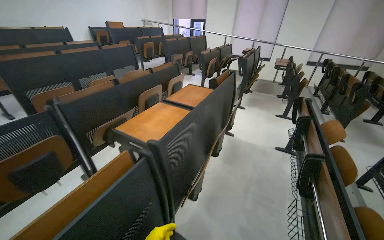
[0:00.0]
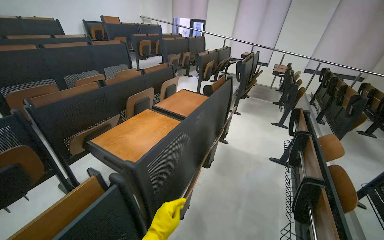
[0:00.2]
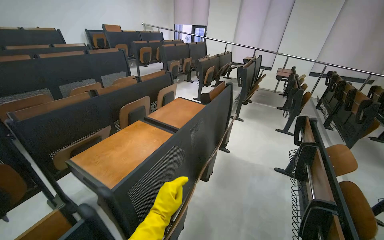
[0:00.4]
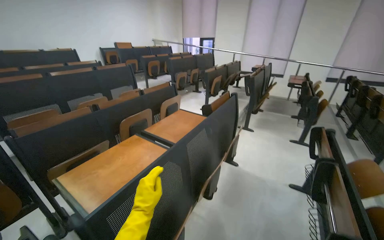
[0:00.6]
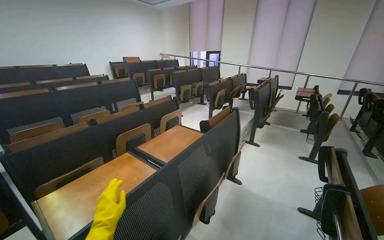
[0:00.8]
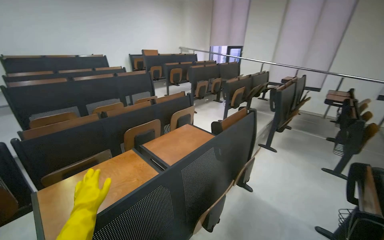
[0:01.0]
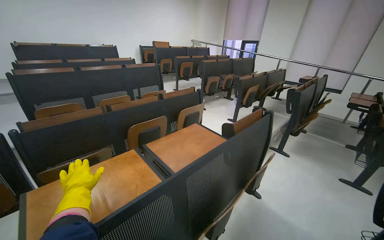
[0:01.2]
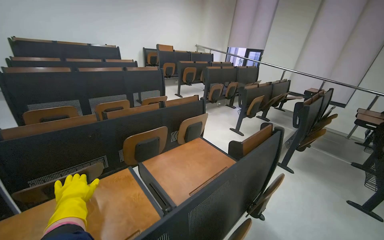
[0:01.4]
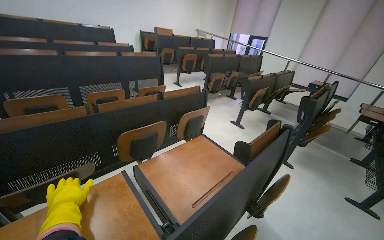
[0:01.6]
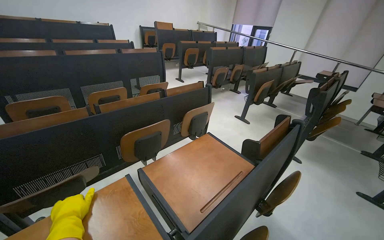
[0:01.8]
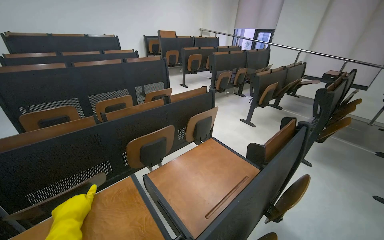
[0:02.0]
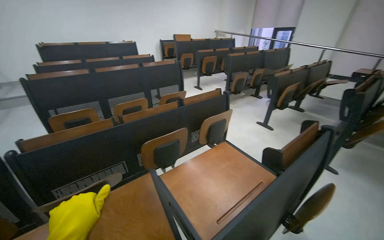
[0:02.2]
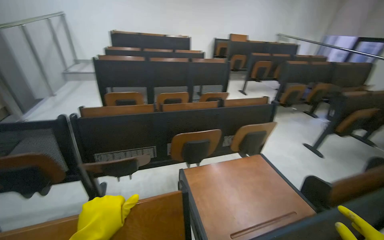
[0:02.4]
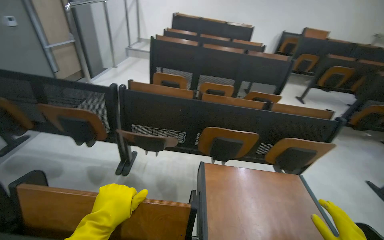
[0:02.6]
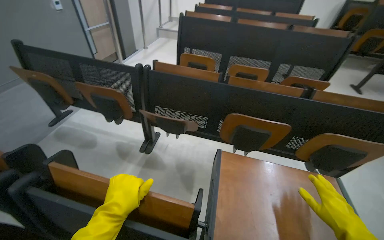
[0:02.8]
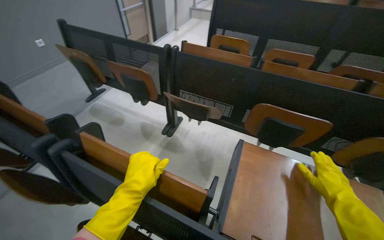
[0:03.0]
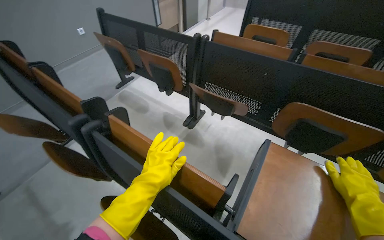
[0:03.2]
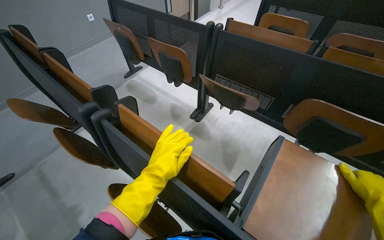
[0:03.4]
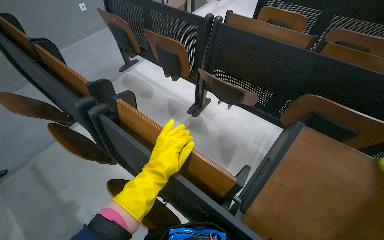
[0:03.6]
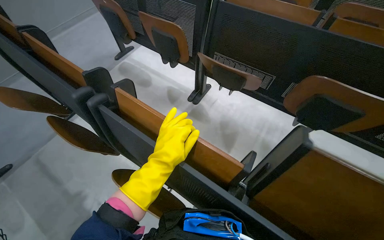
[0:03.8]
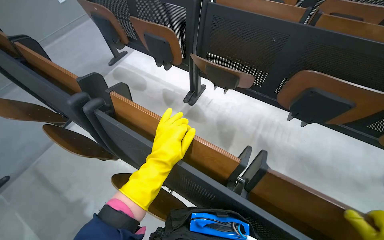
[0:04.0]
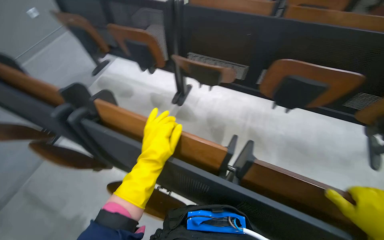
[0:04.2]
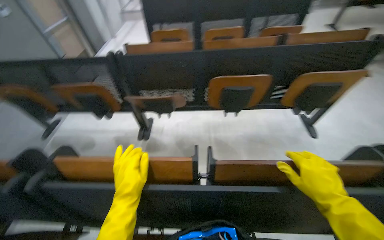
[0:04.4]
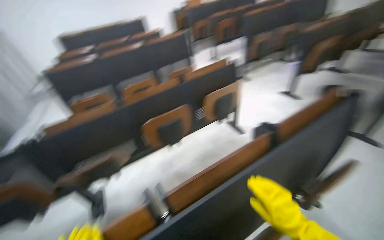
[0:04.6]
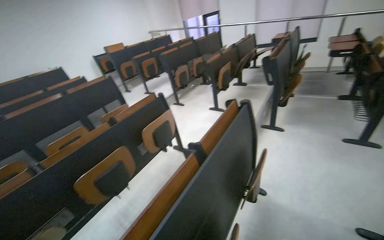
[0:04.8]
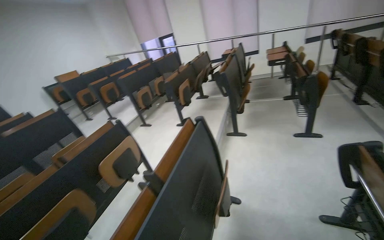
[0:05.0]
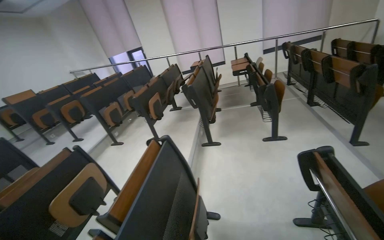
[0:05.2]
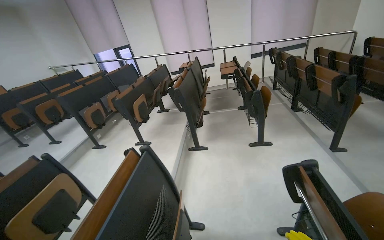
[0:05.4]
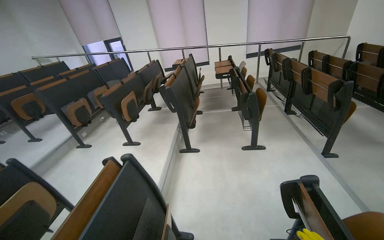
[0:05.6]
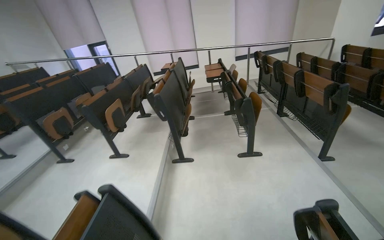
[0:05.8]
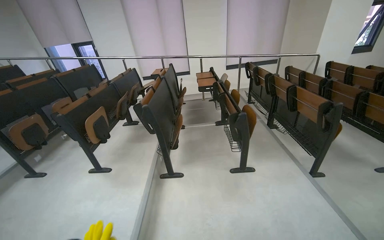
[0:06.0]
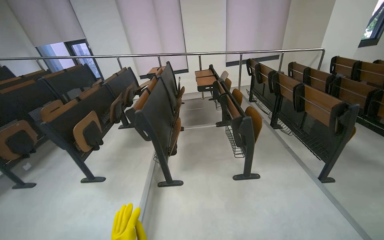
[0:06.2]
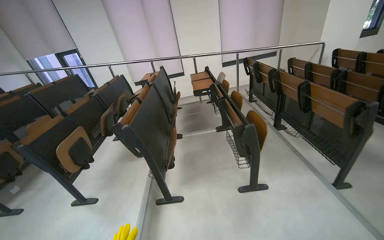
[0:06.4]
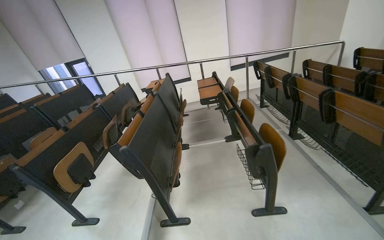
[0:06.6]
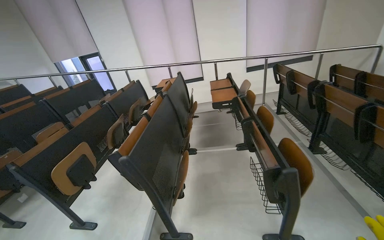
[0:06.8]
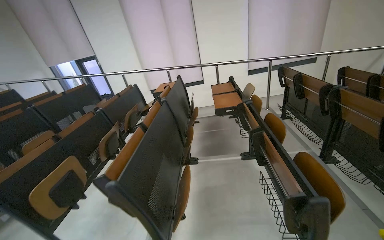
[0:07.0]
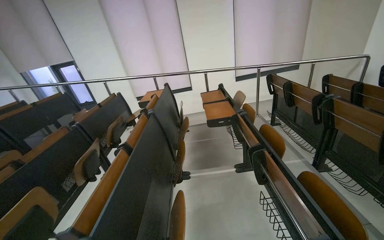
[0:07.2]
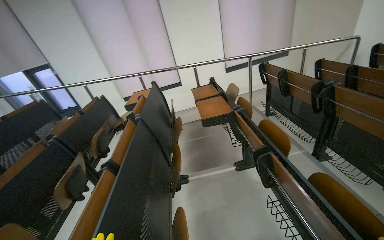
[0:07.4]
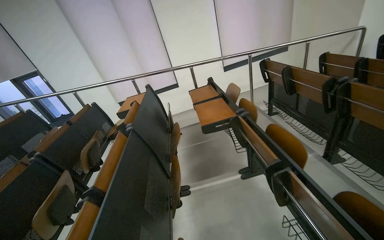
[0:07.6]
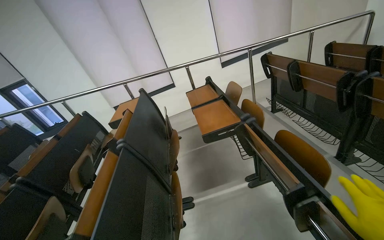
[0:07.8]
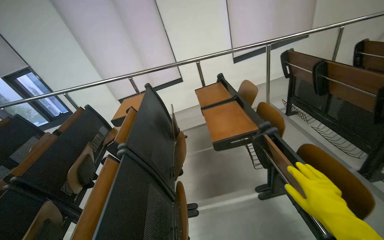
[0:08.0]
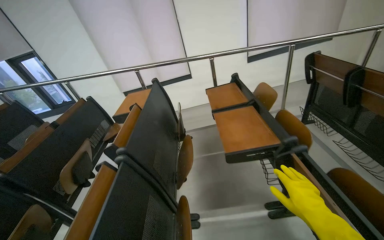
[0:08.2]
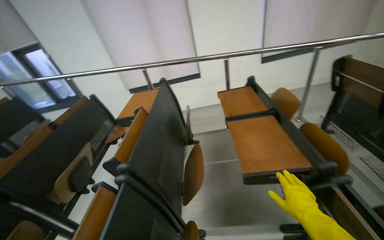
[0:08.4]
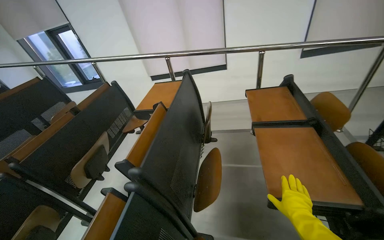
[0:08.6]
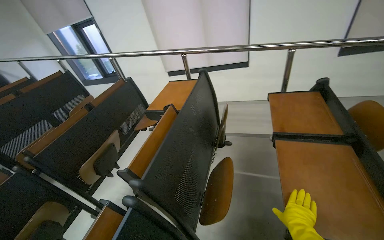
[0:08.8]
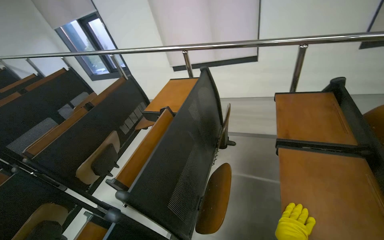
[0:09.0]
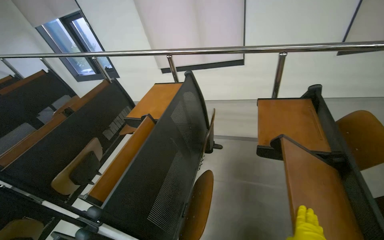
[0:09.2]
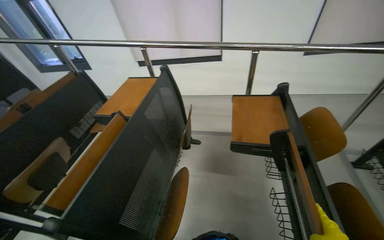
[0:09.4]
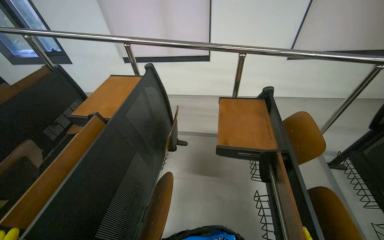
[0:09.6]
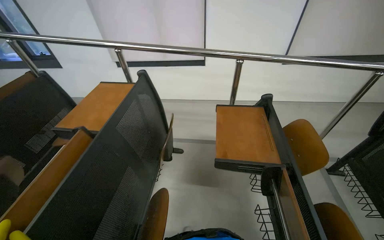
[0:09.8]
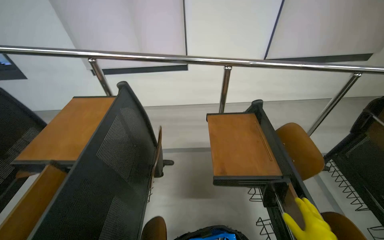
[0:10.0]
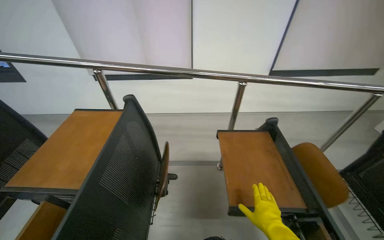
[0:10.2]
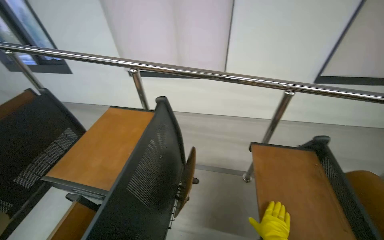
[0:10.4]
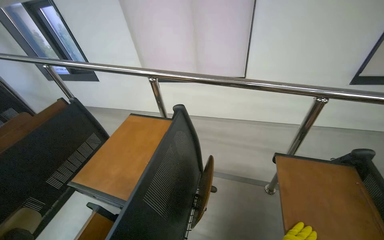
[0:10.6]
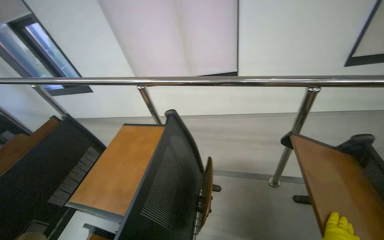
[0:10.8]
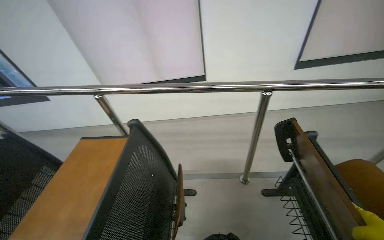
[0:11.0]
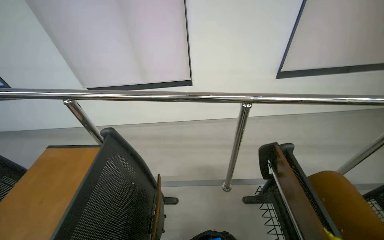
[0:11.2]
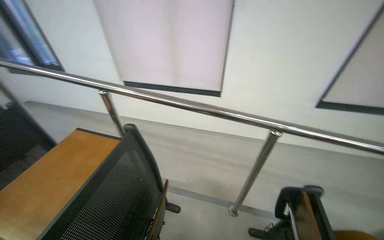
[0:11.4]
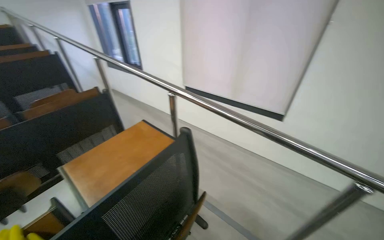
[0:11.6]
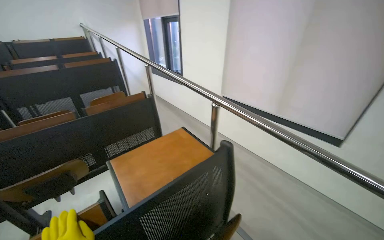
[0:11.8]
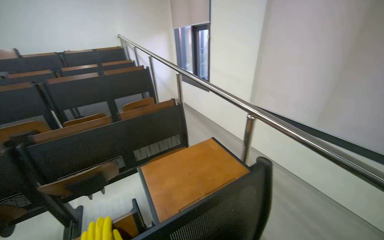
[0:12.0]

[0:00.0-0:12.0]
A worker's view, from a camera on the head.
Job: organizing items.
The whole recording: Folding up lecture hall desks. The worker folds up the desks of the lecture hall seats and picks up items from the floor.
0:00.0 to 0:01.6: The wearer moves about 80 cm. The head rotates some 20 degrees to the left.
0:01.6 to 0:03.0: The head turns to the left by some 65 degrees. The view tips downward by approximately 15 degrees.
0:04.4 to 0:06.0: The camera is carried roughly 1 m. The wearer's head swings some 90 degrees to the right. The view tilts approximately 35 degrees upward.
0:06.0 to 0:07.6: The head travels some 1.5 m.
0:07.6 to 0:09.0: The camera travels approximately 1 m. The head rotates about 25 degrees to the left. The view tips downward by approximately 15 degrees.
0:09.0 to 0:10.4: The wearer moves about 50 cm.
0:10.4 to 0:12.0: The wearer's head swings roughly 50 degrees to the left. The camera pitches upward, by some 15 degrees.

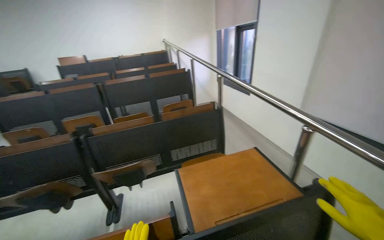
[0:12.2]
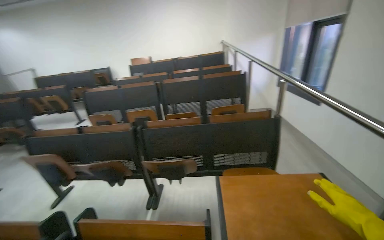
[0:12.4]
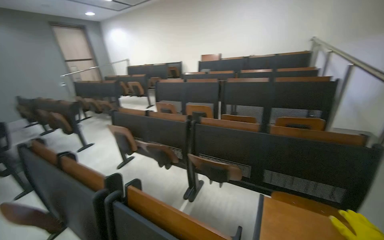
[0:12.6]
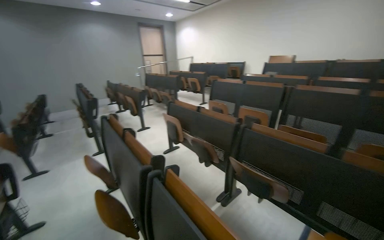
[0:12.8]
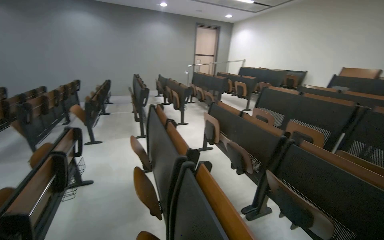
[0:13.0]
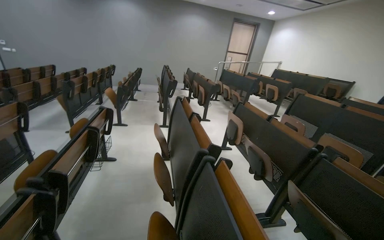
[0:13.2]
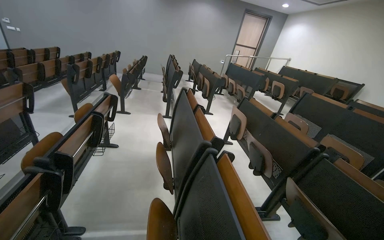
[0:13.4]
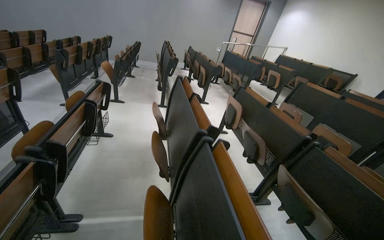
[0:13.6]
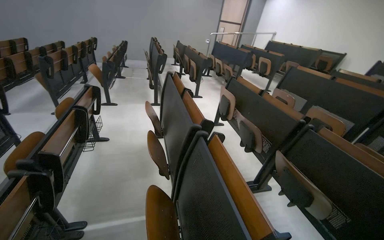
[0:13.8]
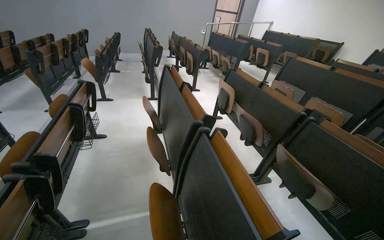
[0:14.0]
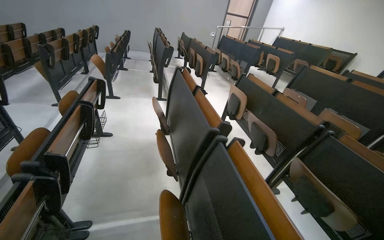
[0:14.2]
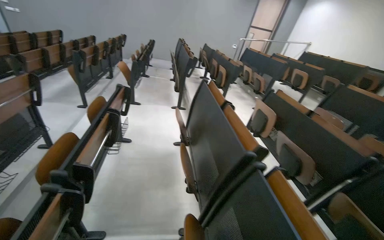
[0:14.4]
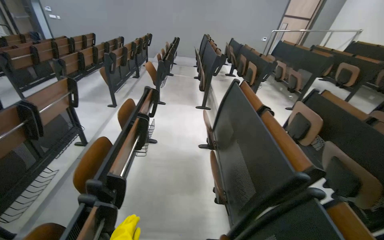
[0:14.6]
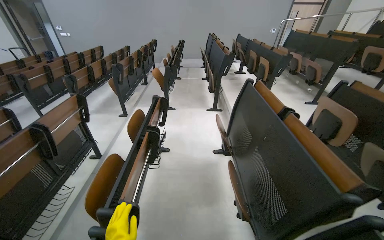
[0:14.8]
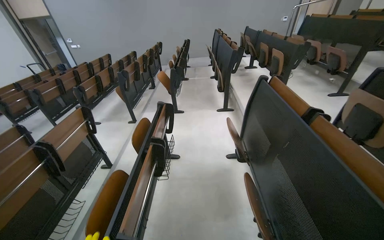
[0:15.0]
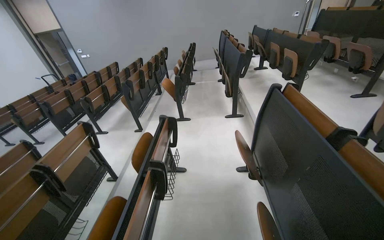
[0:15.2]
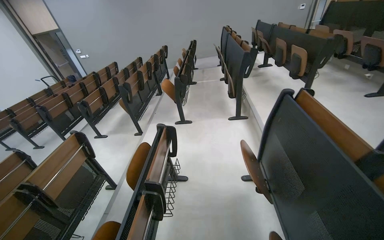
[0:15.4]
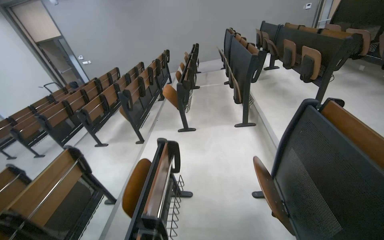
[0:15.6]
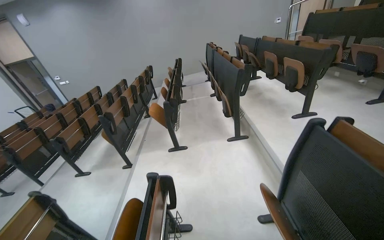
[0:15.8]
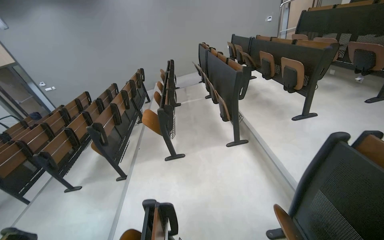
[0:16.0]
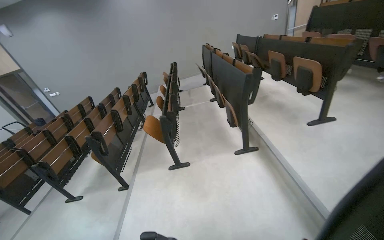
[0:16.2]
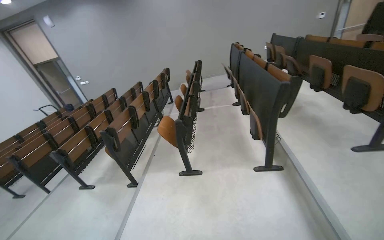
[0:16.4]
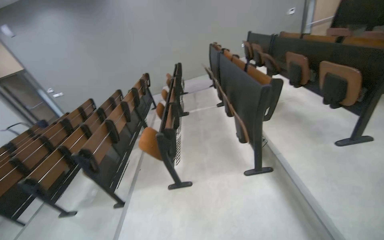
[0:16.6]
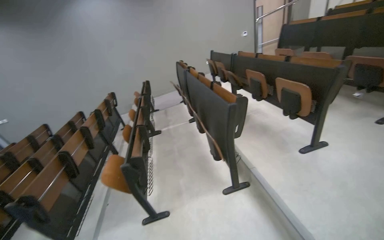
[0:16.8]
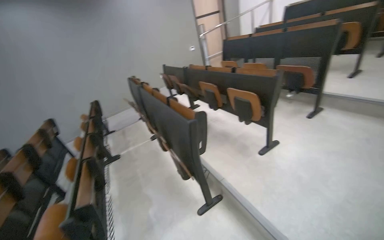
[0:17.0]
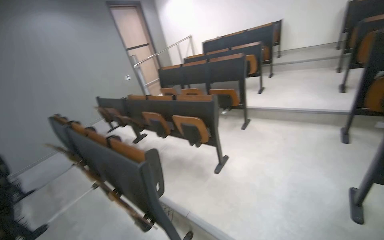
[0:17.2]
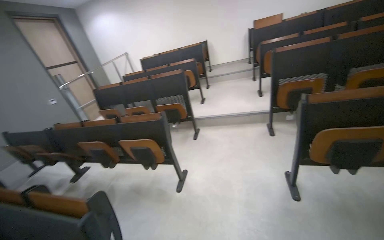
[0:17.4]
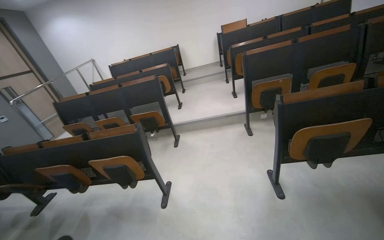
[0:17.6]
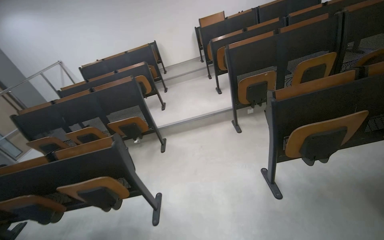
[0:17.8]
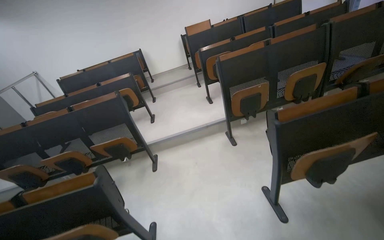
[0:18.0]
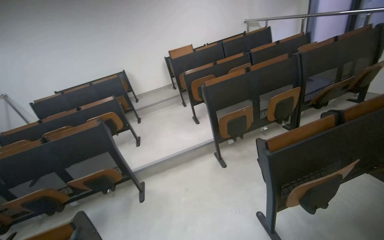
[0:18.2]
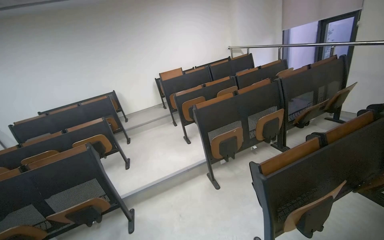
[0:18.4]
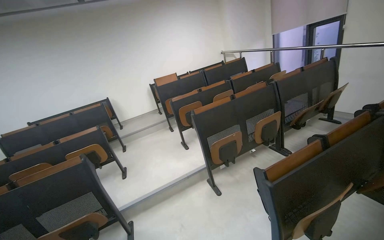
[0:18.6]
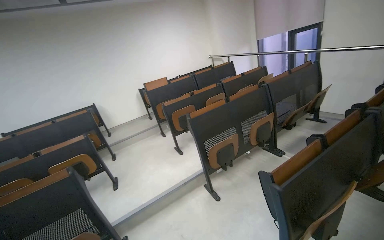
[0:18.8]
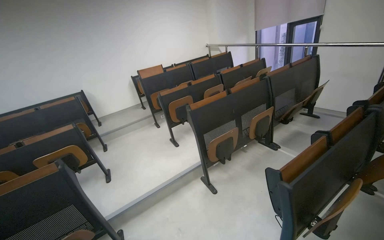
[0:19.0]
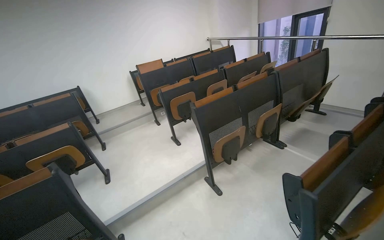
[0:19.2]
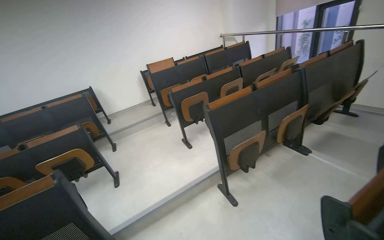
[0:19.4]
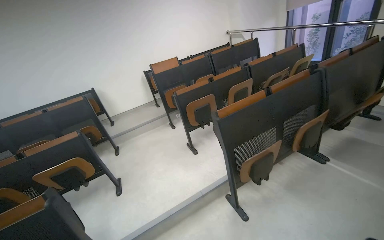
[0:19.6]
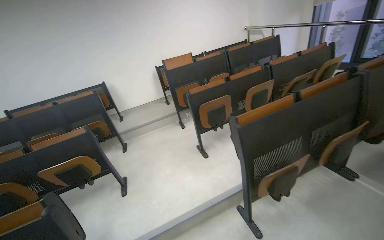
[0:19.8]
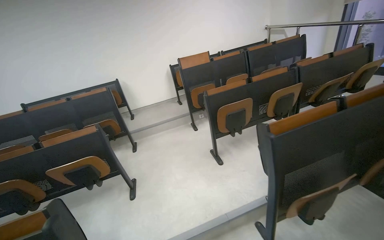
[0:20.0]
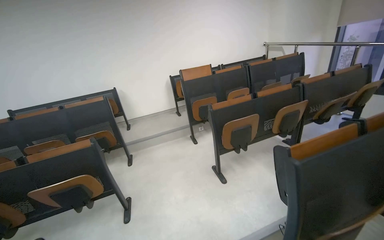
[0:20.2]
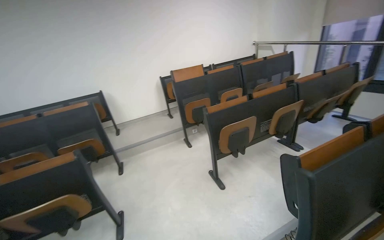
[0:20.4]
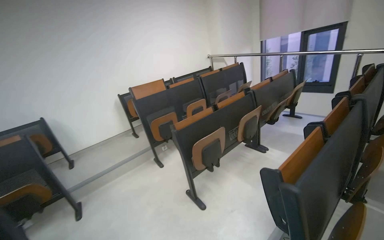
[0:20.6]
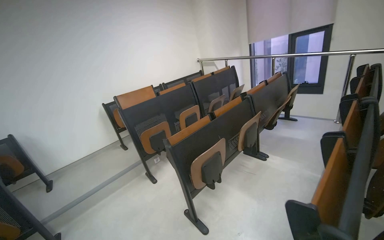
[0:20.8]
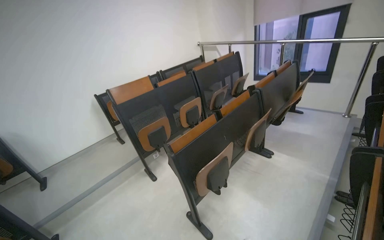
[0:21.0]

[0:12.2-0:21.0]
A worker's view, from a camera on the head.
Job: organizing items.
The whole recording: Folding up lecture hall desks. The worker folds up the desks of the lecture hall seats and picks up items from the floor.
0:12.2 to 0:13.6: The camera is carried roughly 2 m. The wearer's head swings roughly 95 degrees to the left.
0:13.6 to 0:15.2: The wearer moves some 70 cm. The camera is aimed some 25 degrees further to the left.
0:15.2 to 0:16.6: The head travels about 1 m.
0:16.6 to 0:18.0: The head travels roughly 90 cm. The head rotates approximately 95 degrees to the right. The wearer looks roughly 25 degrees further upward.
0:18.0 to 0:19.6: The camera travels roughly 80 cm.
0:19.6 to 0:21.0: The camera travels approximately 1 m. The view pans to the right by some 15 degrees.
